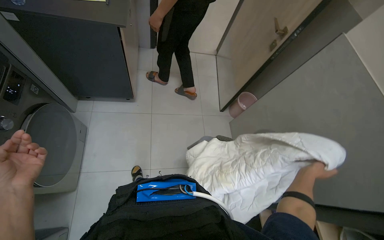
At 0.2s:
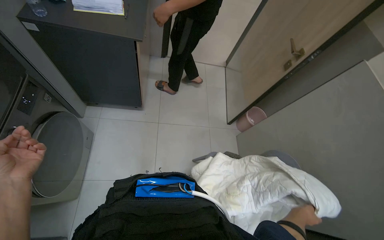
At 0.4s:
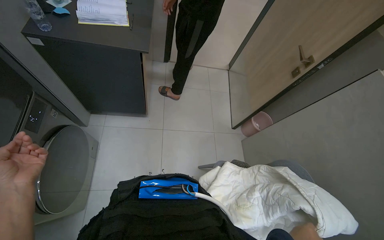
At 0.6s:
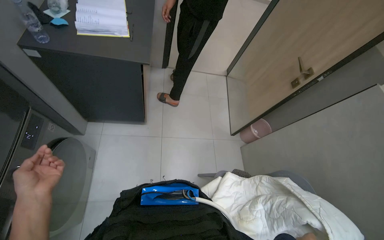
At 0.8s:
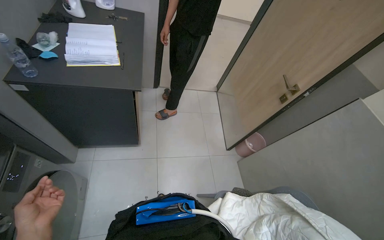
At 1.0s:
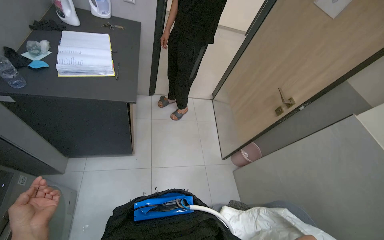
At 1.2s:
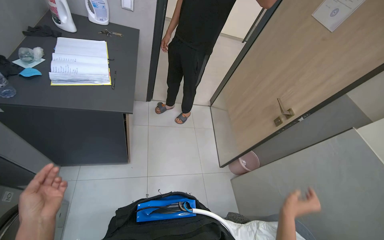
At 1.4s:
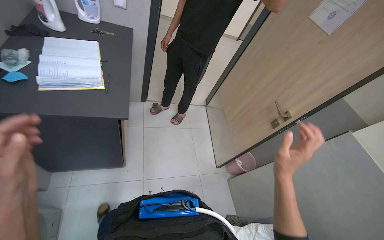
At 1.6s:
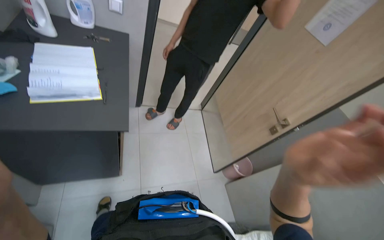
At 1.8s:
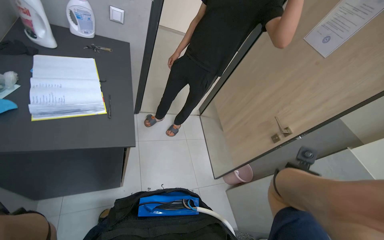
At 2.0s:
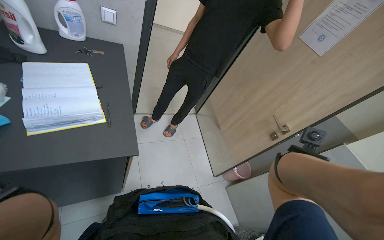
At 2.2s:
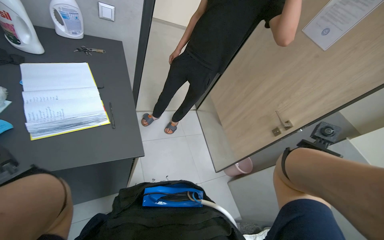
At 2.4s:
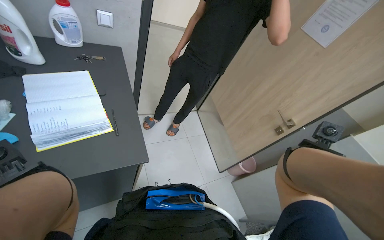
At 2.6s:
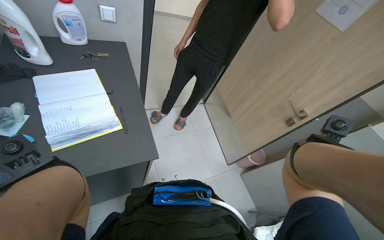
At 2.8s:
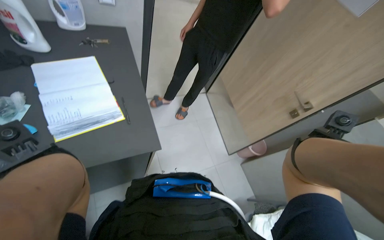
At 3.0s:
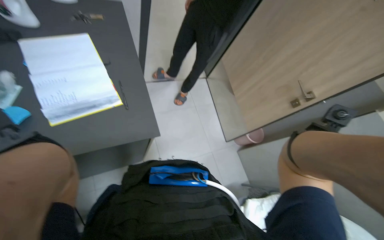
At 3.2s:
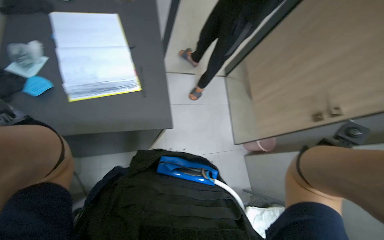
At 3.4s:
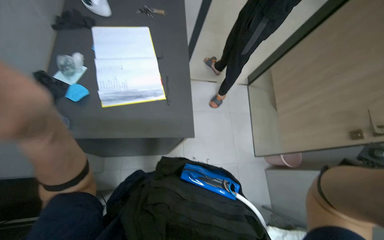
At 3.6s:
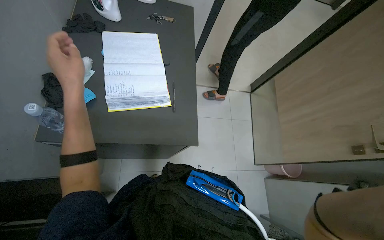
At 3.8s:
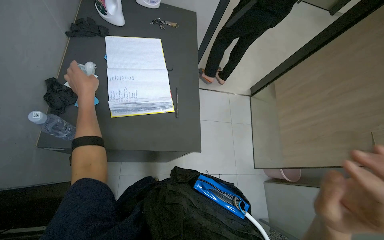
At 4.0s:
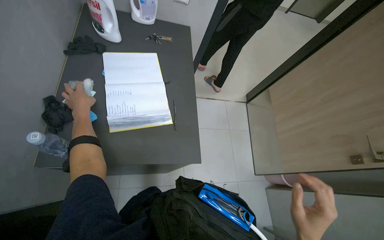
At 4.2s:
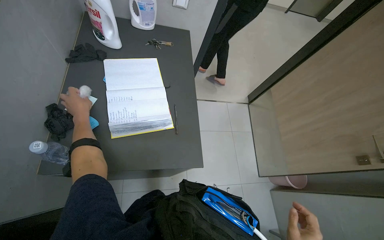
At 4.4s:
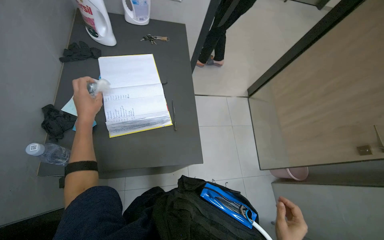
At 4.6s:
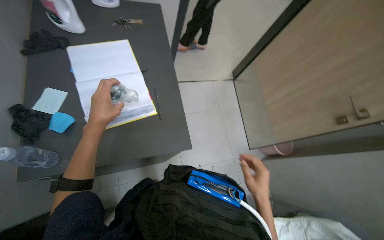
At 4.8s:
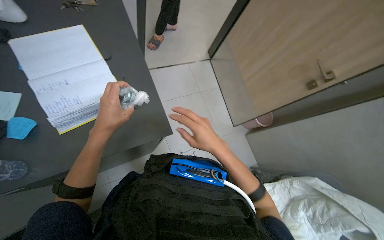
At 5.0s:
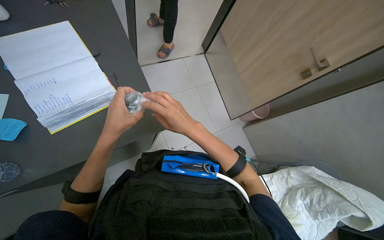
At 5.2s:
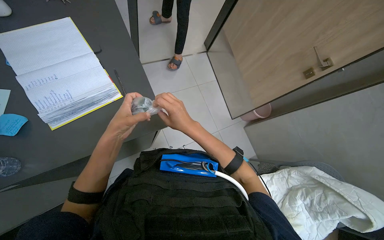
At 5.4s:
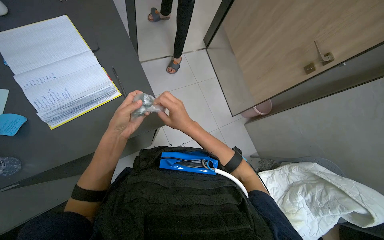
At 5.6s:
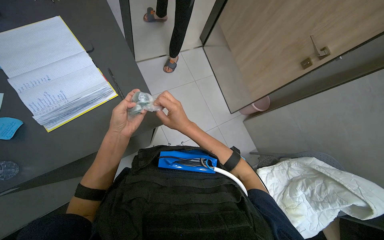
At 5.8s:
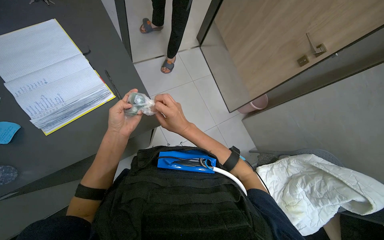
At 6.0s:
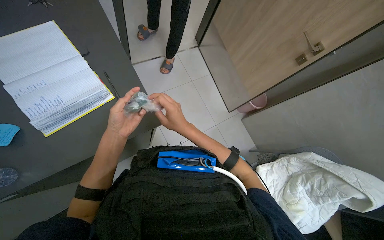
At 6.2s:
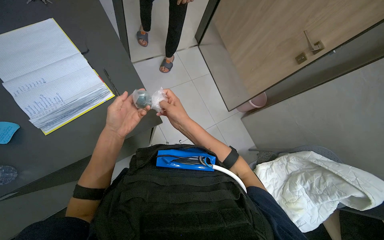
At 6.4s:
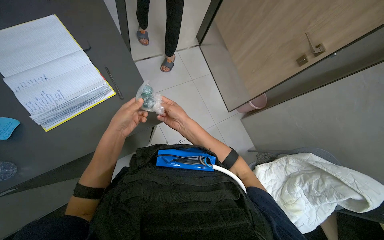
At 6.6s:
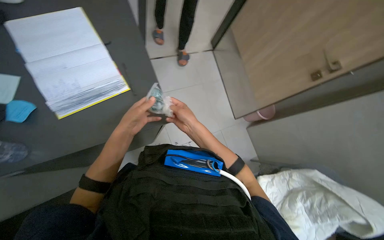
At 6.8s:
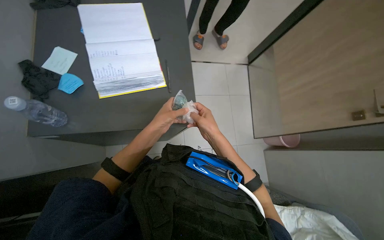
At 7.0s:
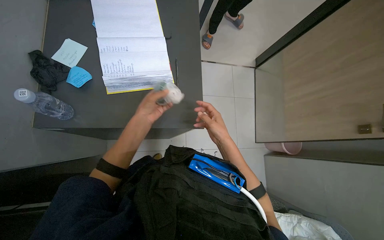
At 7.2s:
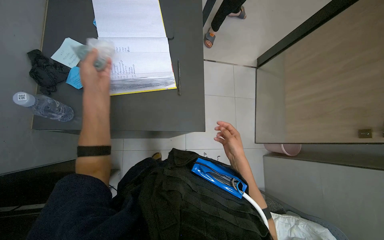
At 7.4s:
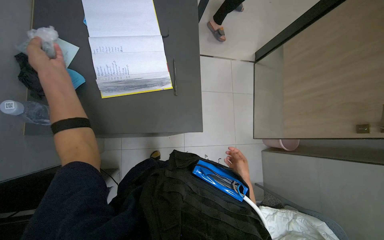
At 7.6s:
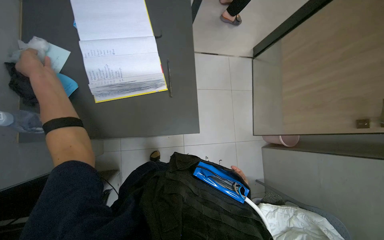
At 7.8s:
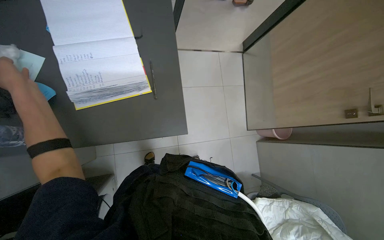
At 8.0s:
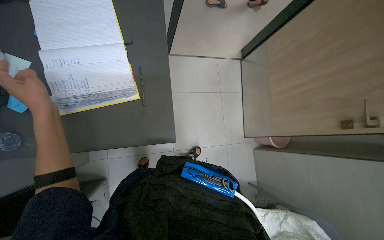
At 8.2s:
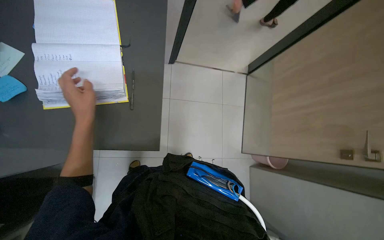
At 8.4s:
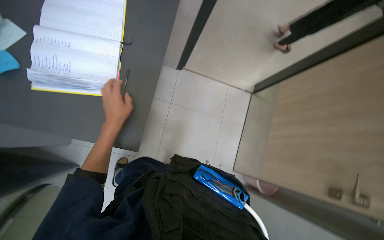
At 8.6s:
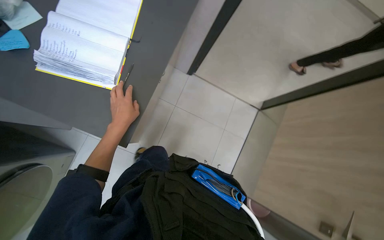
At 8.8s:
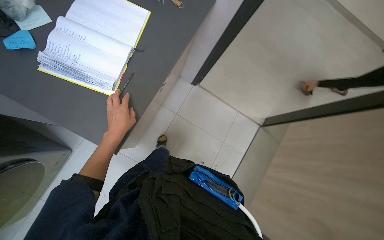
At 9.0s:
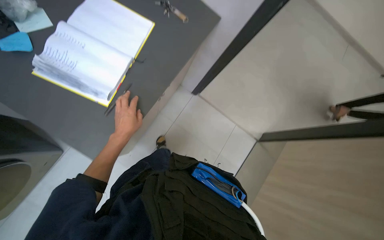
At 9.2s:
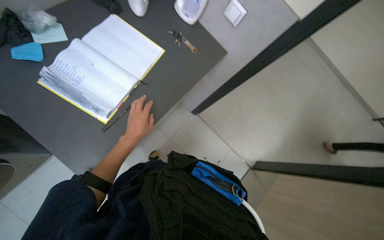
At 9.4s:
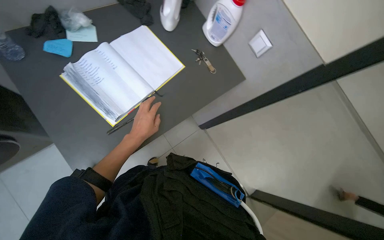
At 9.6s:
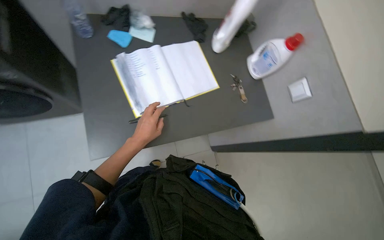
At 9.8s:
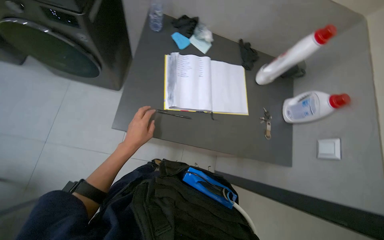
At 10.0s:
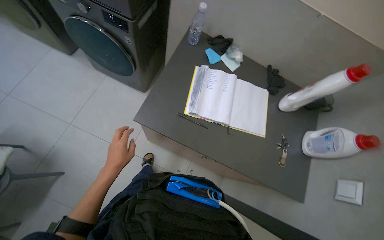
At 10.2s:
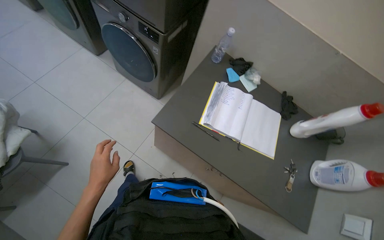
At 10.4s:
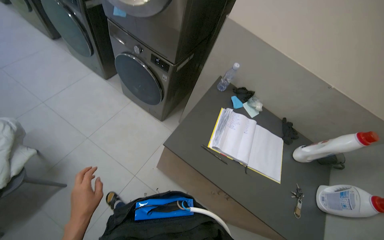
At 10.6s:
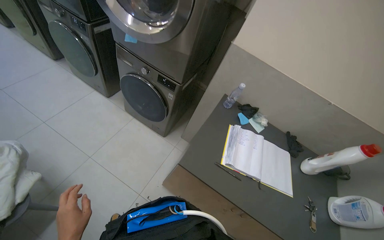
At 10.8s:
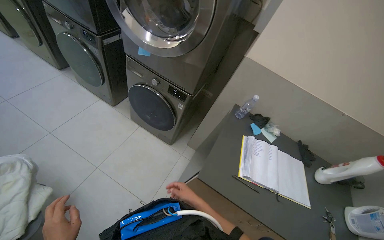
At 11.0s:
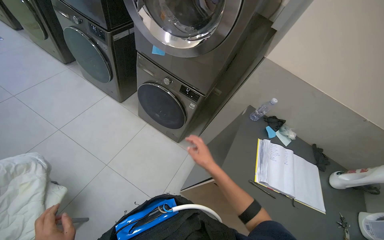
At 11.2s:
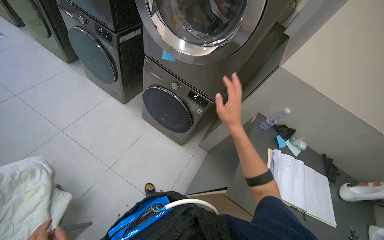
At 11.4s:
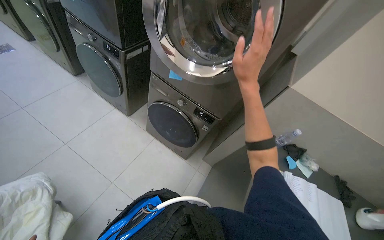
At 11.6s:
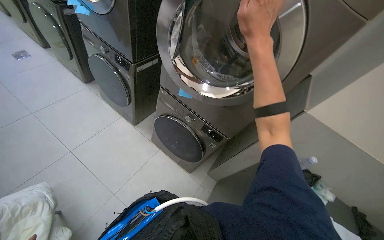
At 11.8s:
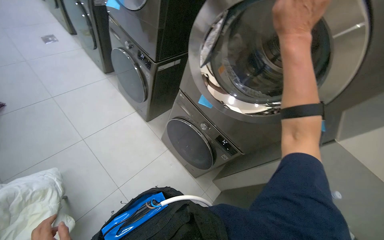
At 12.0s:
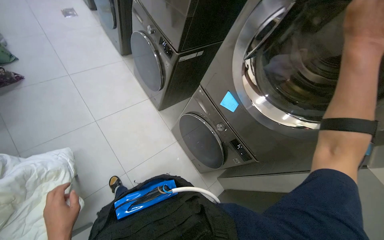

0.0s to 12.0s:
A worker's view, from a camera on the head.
Job: managing laundry.
The whole recording: Folding and organizing linens. The worker folds and organizes various white linens and quilted items, placing them on shelves and laying them out on the floor.
1.6s to 3.0s: The view tilts about 15 degrees downward.
4.4s to 6.0s: The wearer looks about 15 degrees further downward. The left hand moves to the right, roughly 25 cm.
6.0s to 7.6s: The right hand goes some 40 cm down the picture, farther from the camera and to the right, while the left hand travels to the left and up the picture by some 40 cm.
7.6s to 9.0s: The view tilts roughly 15 degrees upward. The scene rotates clockwise by some 35 degrees.
9.0s to 10.4s: The head rotates approximately 90 degrees to the left. The camera pitches upward, by roughly 40 degrees.
10.4s to 12.0s: The camera is carried about 70 cm.

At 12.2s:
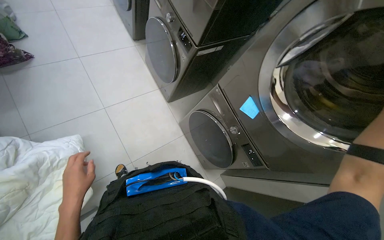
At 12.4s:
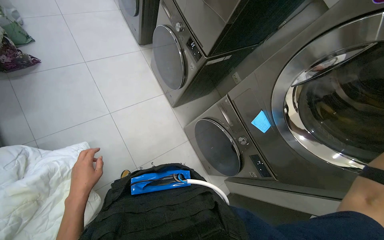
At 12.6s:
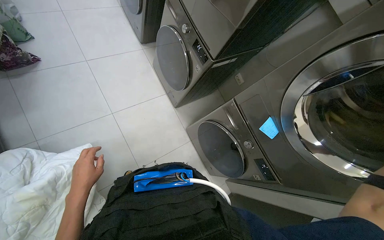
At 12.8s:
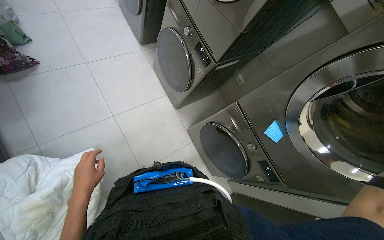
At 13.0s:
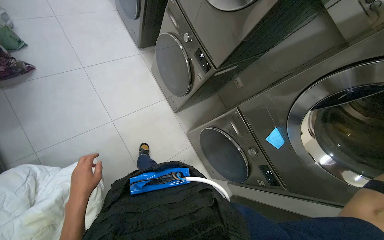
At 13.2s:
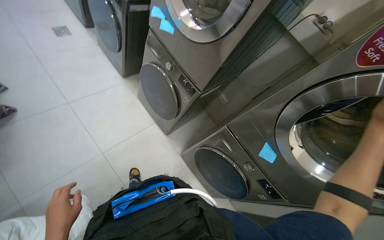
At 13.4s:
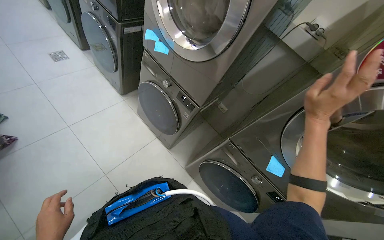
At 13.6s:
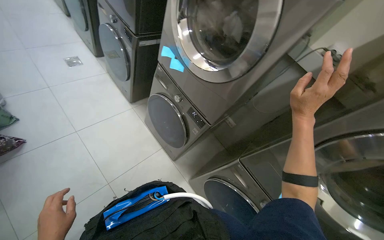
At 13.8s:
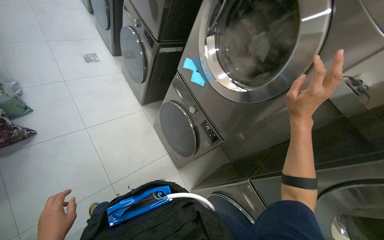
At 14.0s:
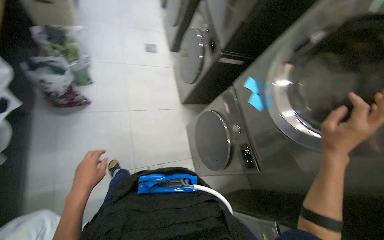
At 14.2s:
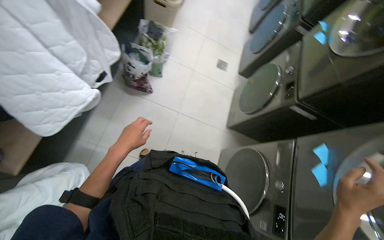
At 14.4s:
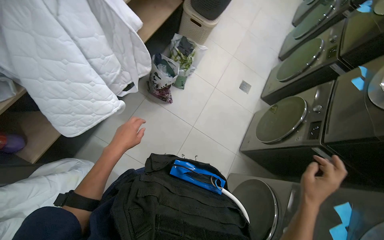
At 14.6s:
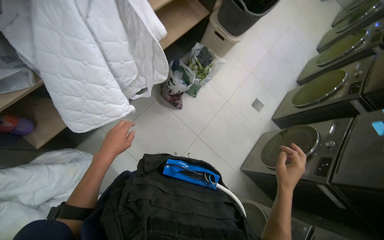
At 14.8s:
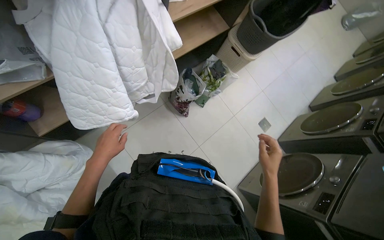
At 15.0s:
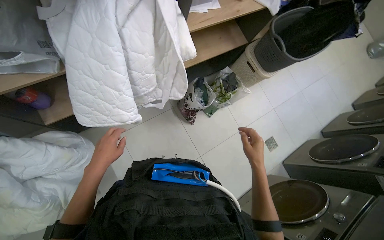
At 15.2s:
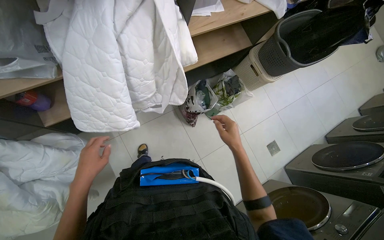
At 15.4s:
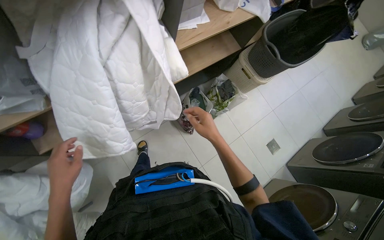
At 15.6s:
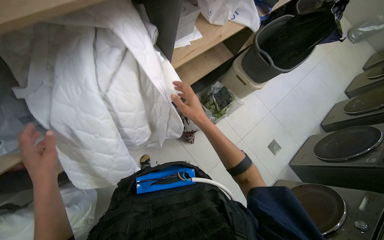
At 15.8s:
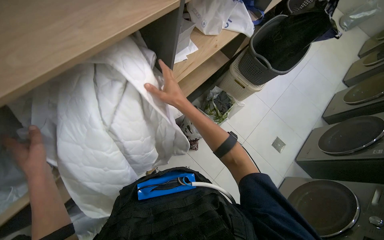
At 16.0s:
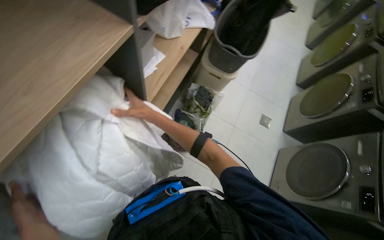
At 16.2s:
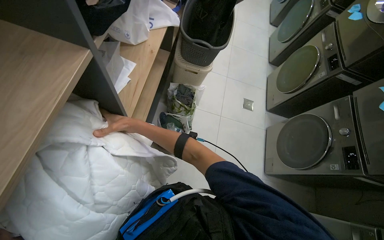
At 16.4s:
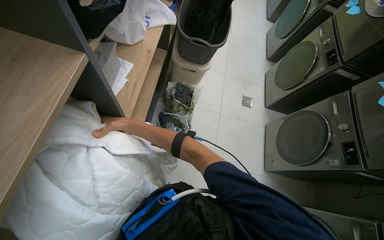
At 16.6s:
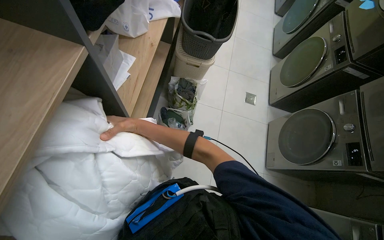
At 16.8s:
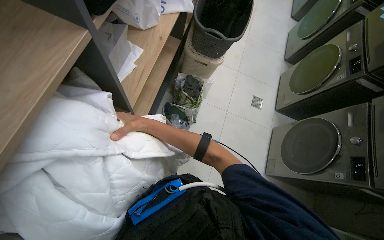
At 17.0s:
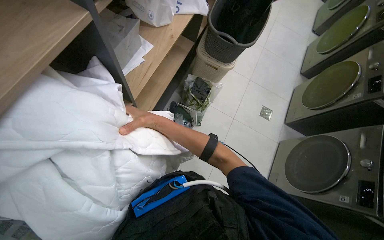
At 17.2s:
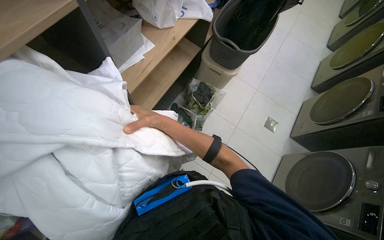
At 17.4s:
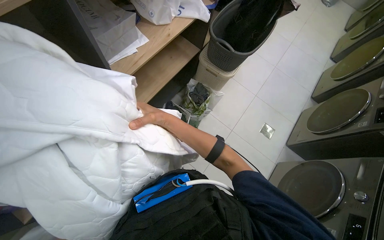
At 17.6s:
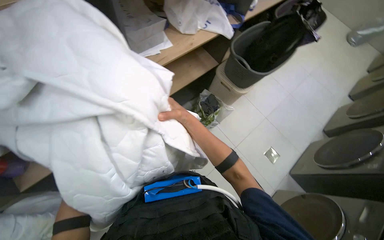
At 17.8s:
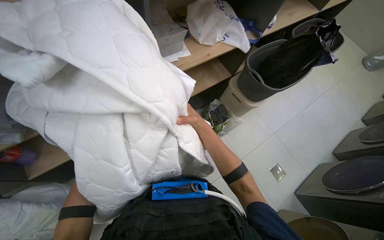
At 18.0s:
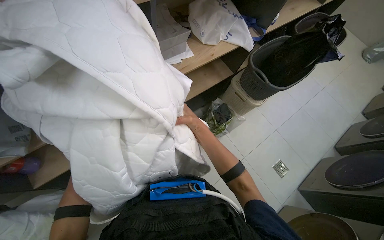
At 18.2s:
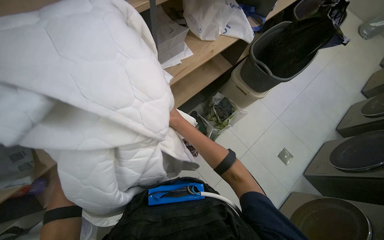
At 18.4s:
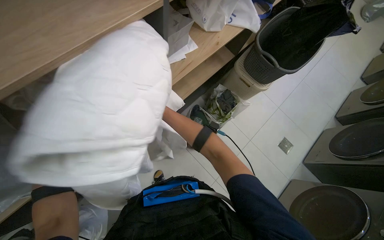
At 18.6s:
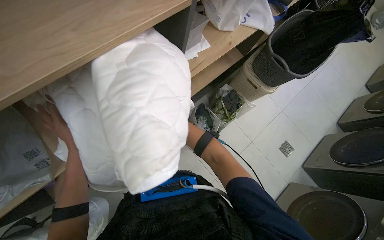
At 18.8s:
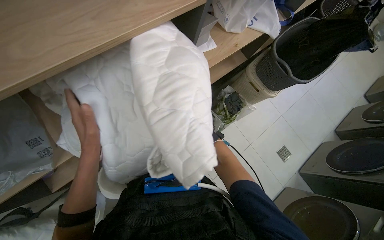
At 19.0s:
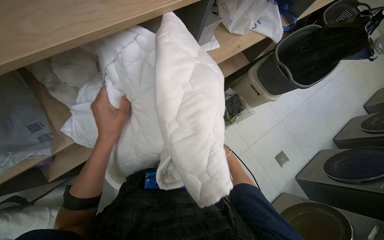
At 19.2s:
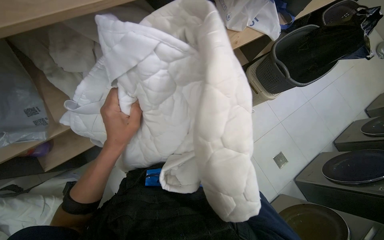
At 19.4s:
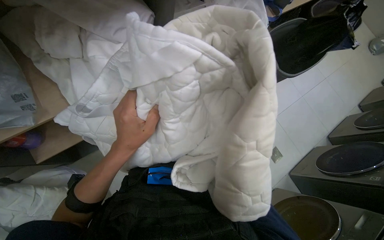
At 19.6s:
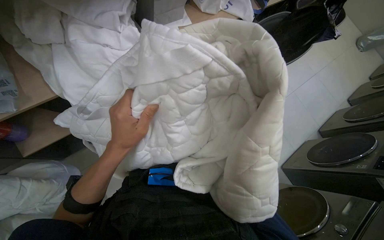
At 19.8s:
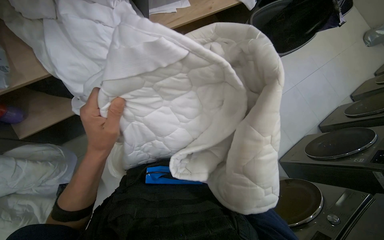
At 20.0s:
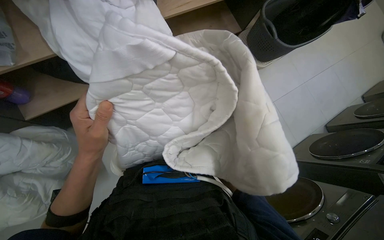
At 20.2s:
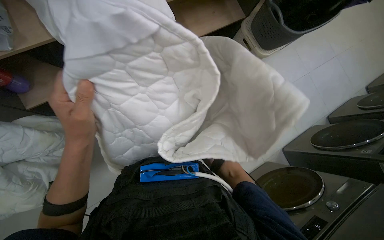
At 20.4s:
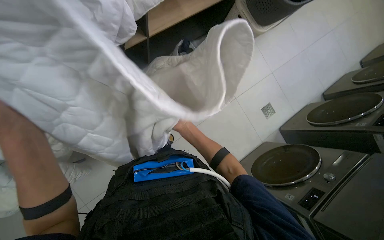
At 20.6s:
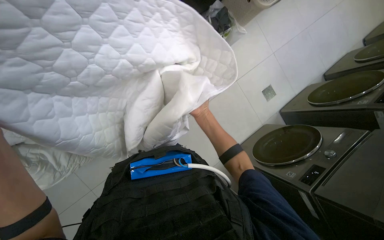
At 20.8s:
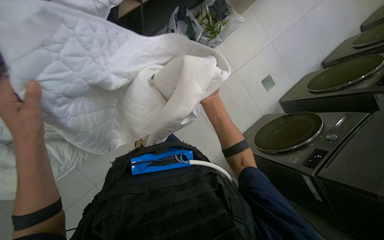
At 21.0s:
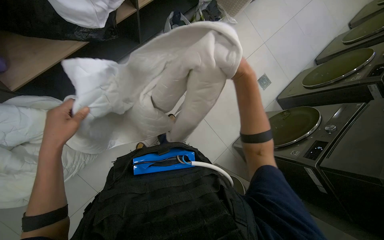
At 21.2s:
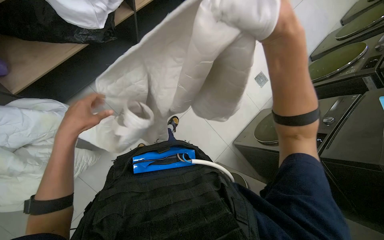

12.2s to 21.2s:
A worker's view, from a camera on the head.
Job: managing laundry.
The whole recording: Folding and organizing linens. The worker folds and organizes various white linens and quilted items, placing them on shelves and laying them out on the floor.
12.2s to 13.8s: The wearer moves about 50 cm.
13.8s to 15.2s: The camera is carried about 50 cm. The head rotates roughly 90 degrees to the left.
15.2s to 16.6s: Everything in view rotates about 45 degrees counterclockwise.
16.6s to 18.2s: The head turns to the left by some 40 degrees. The right hand travels to the right by roughly 10 cm.
19.8s to 21.2s: The view tilts roughly 15 degrees downward. The left hand is displaced to the left and farther from the camera by roughly 25 cm.
